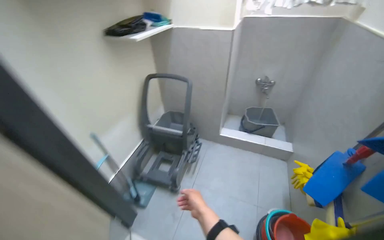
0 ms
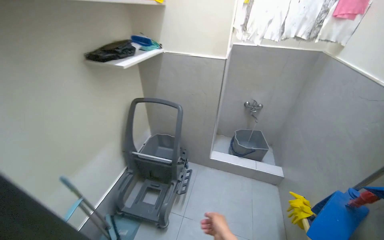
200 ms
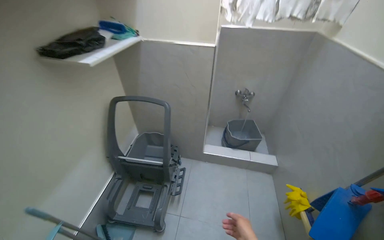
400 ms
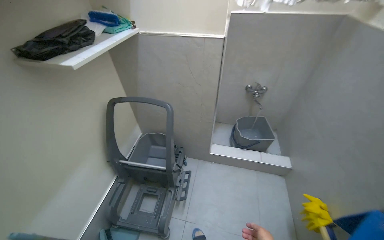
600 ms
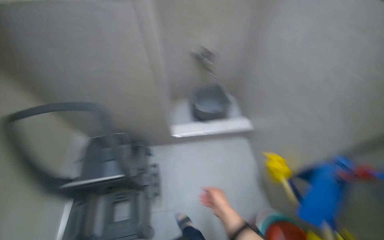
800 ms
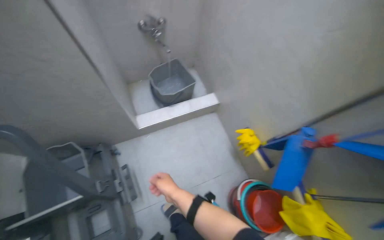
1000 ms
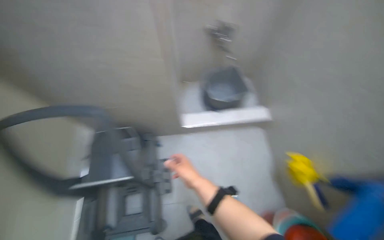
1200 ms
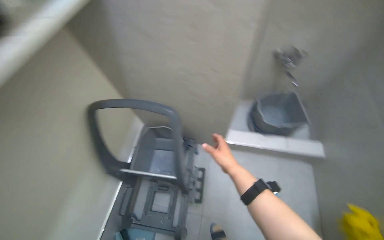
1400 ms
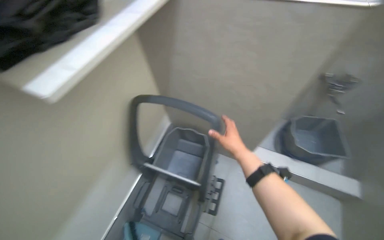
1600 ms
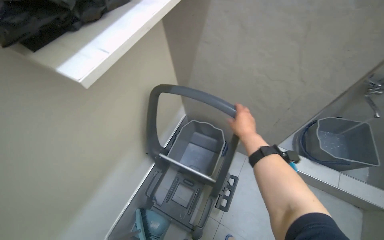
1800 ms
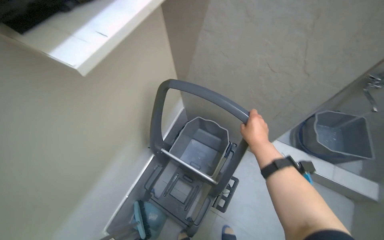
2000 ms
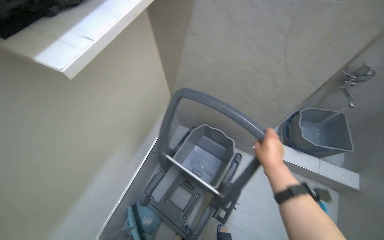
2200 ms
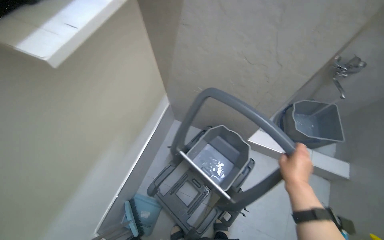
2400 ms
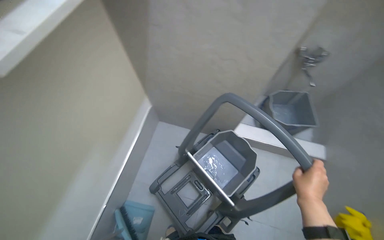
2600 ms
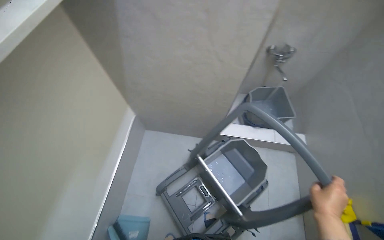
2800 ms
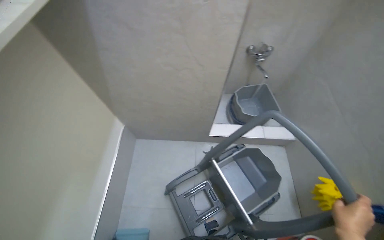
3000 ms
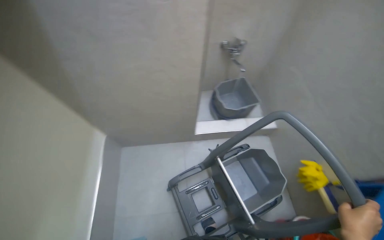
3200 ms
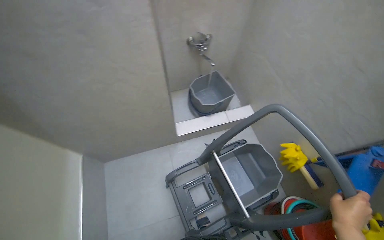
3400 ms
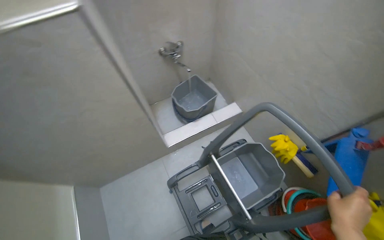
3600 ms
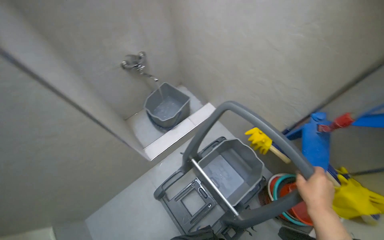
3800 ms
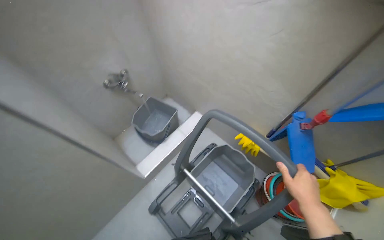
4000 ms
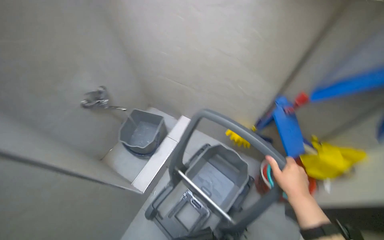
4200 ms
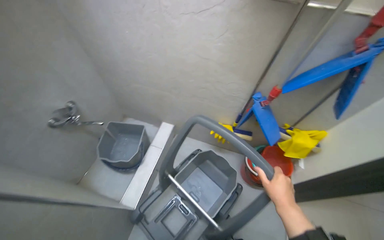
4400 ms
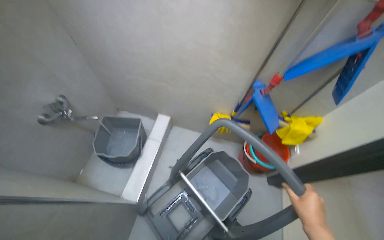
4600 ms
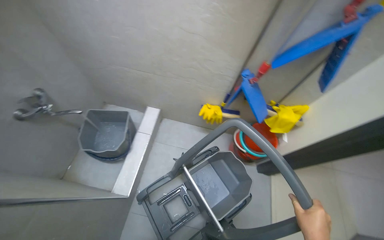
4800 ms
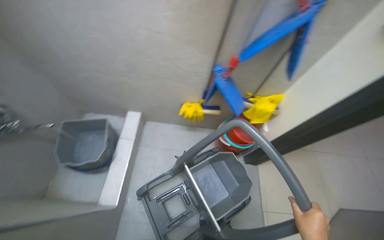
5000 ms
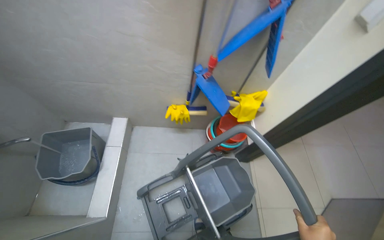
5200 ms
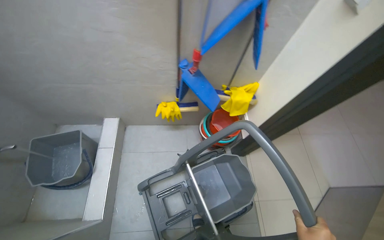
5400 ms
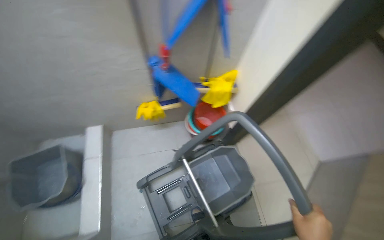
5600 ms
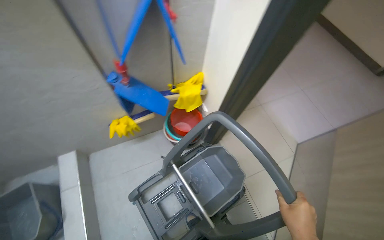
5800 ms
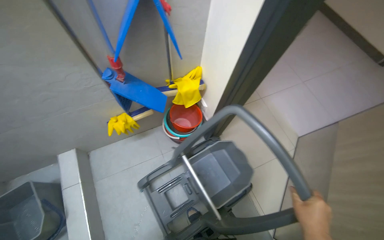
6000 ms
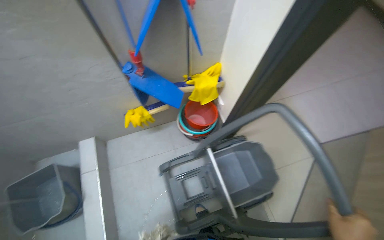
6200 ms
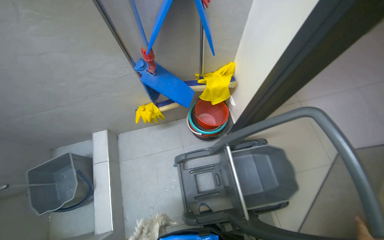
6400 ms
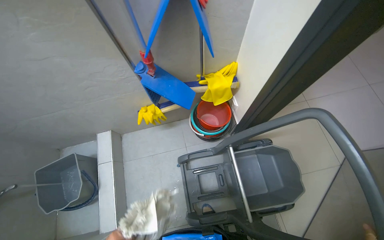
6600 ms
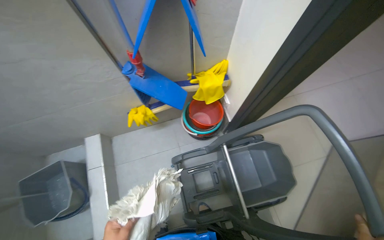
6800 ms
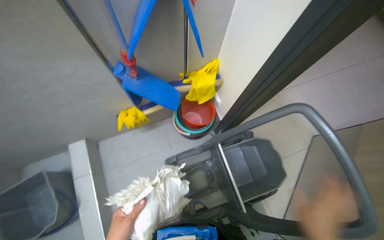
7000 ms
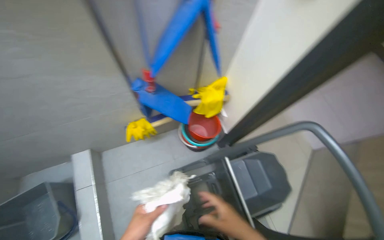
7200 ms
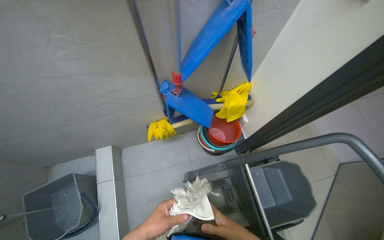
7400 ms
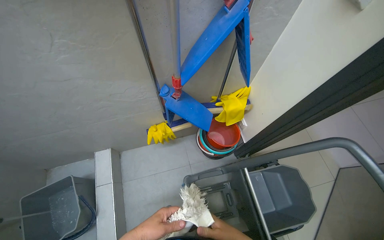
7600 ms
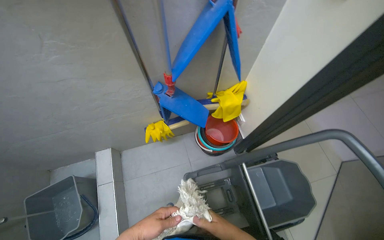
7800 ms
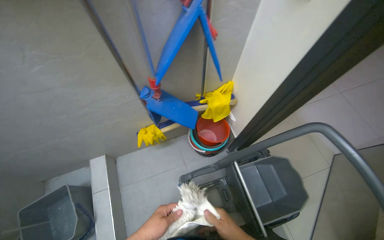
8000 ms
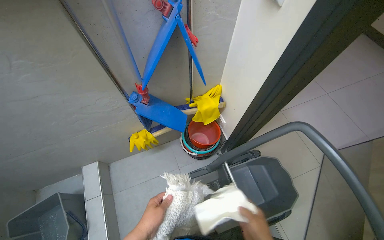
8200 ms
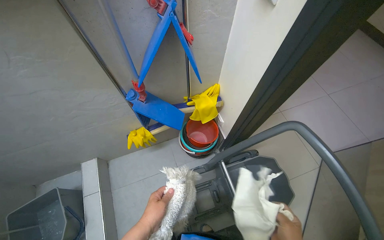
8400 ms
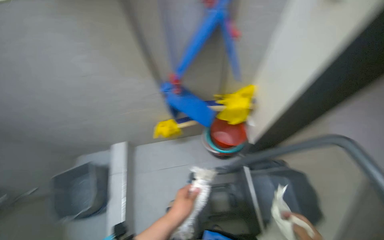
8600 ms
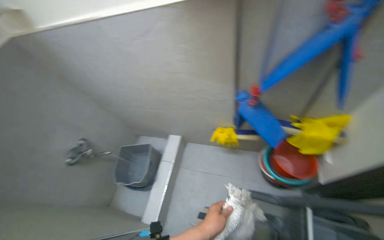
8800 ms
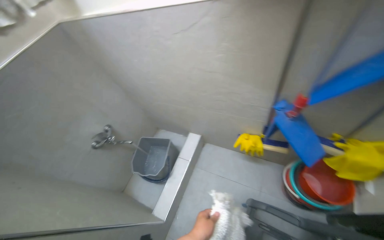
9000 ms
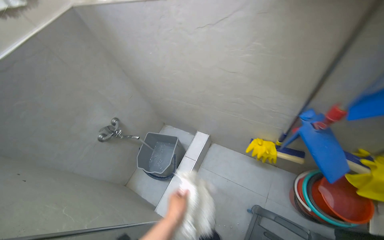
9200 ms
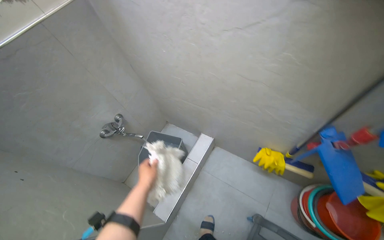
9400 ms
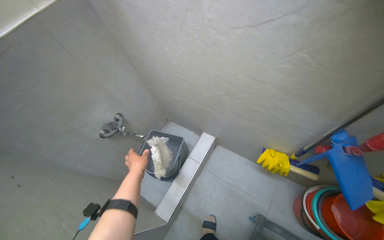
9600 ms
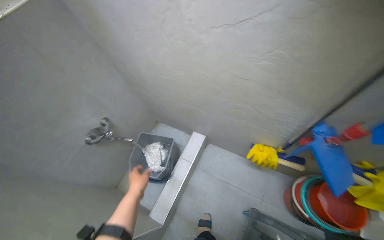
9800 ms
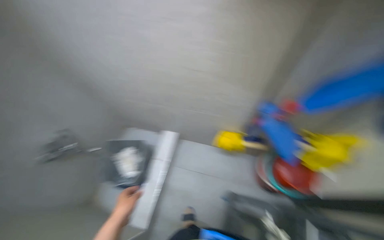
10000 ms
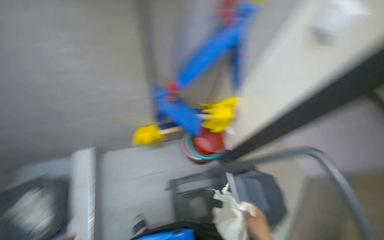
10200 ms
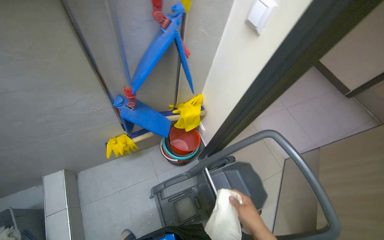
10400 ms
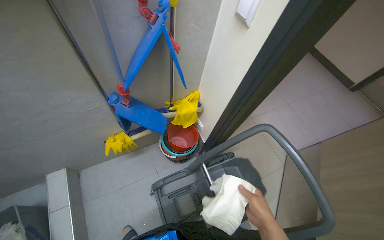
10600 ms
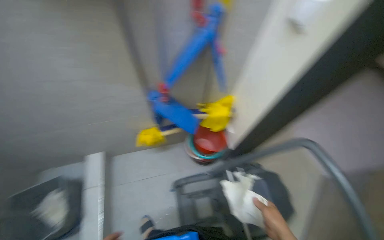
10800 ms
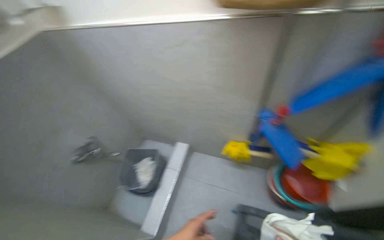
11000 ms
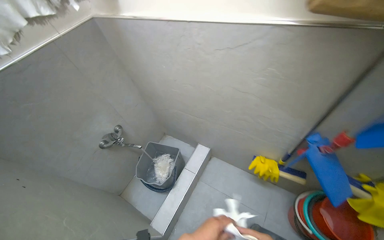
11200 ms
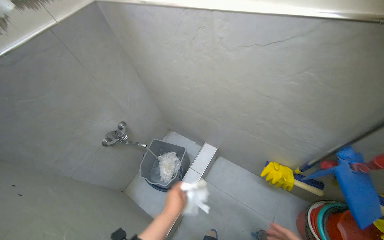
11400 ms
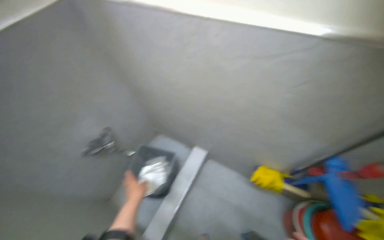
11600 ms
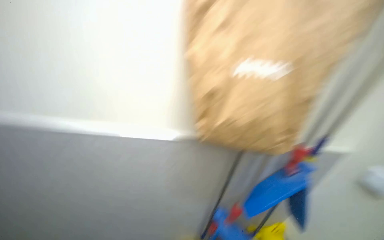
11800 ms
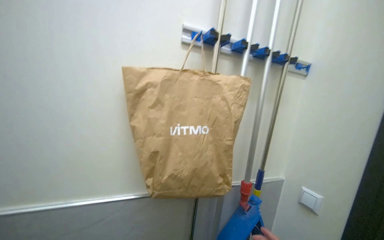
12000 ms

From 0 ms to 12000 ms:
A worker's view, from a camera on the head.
Job: preparing cleaning supplies.
The whole recording: Assembling cleaning cart and supplies. The worker assembles a cleaning cart, adding cloths, liquids, water, and various cleaning tools.
From 0 ms to 1600 ms: The camera travels approximately 70 cm. The view tilts approximately 15 degrees downward.
From 1600 ms to 3000 ms: The wearer's head swings approximately 20 degrees to the right. The right hand heads down the picture, nearer to the camera and to the right, covering about 50 cm.
From 3000 ms to 4400 ms: The head rotates approximately 75 degrees to the right.
From 4400 ms to 6000 ms: The wearer looks about 40 degrees further to the right. The view tilts roughly 15 degrees downward.
From 7600 ms to 9000 ms: The wearer's head swings some 40 degrees to the left.
From 9000 ms to 10400 ms: The head turns to the right by roughly 55 degrees.
From 10400 ms to 12000 ms: The camera pitches upward, by approximately 40 degrees.

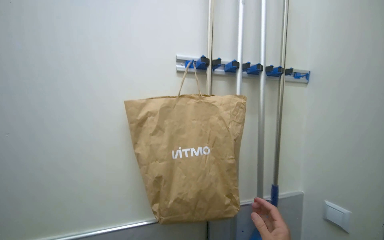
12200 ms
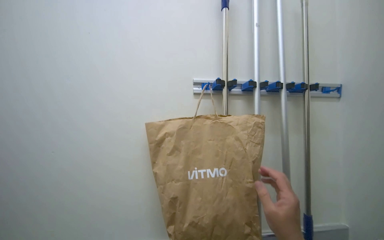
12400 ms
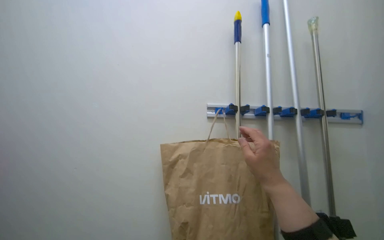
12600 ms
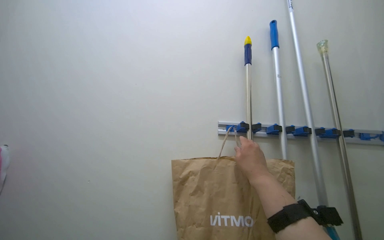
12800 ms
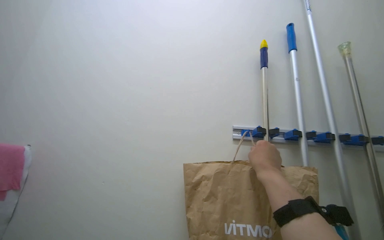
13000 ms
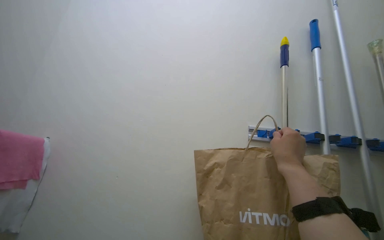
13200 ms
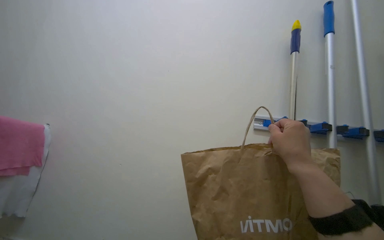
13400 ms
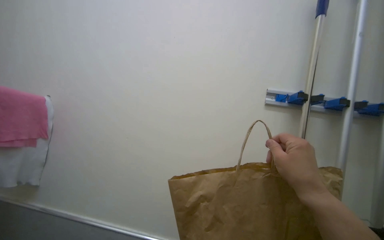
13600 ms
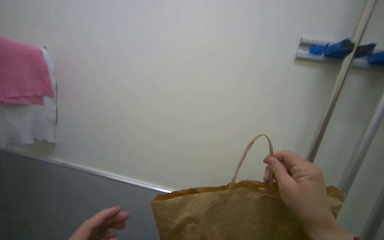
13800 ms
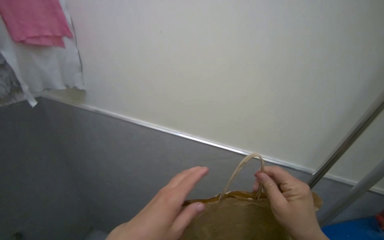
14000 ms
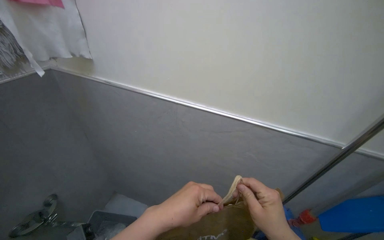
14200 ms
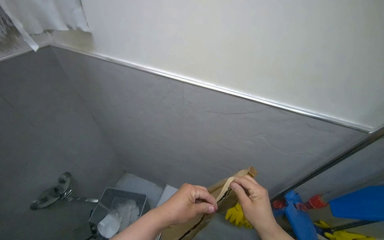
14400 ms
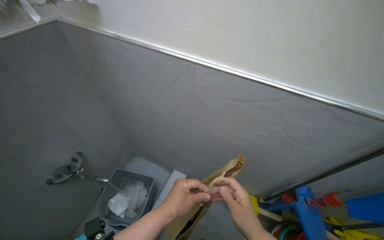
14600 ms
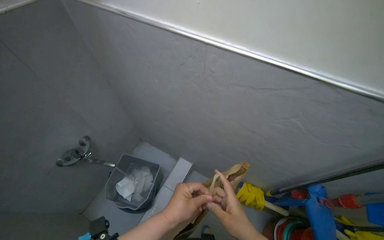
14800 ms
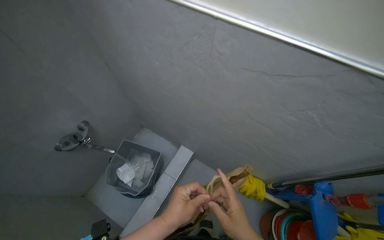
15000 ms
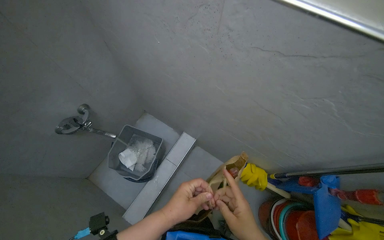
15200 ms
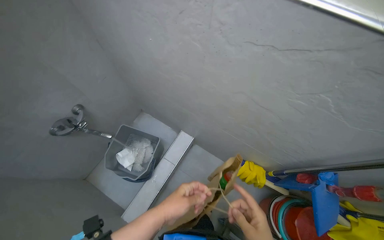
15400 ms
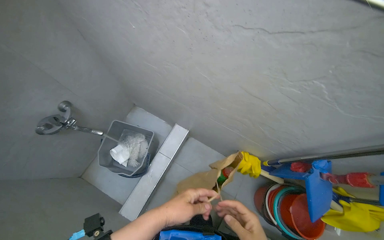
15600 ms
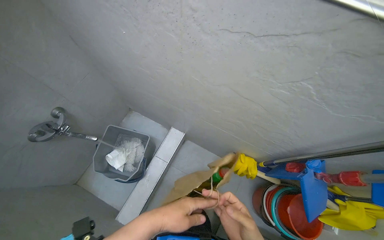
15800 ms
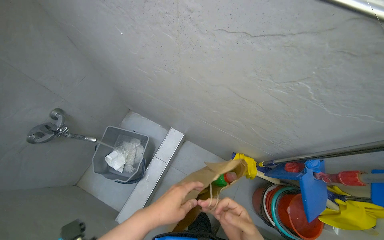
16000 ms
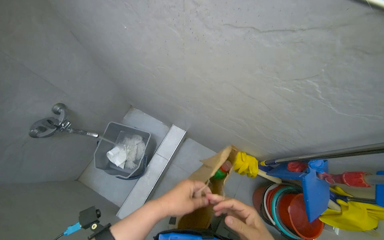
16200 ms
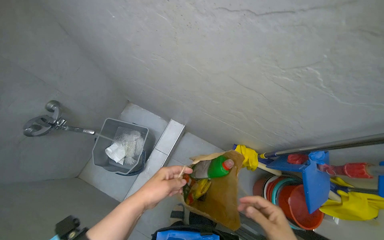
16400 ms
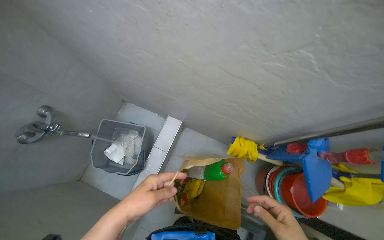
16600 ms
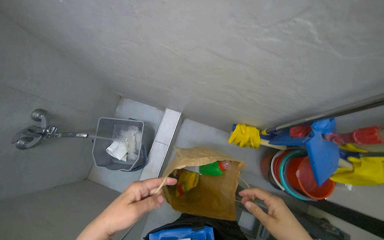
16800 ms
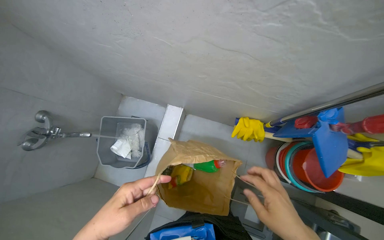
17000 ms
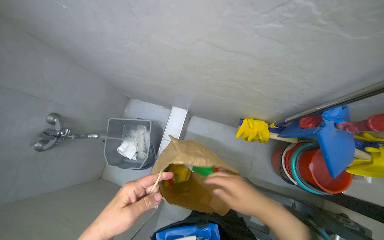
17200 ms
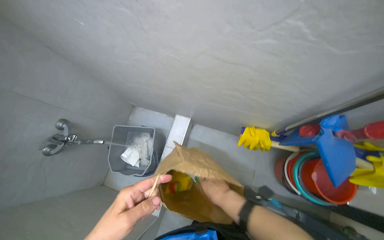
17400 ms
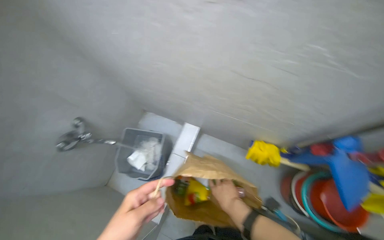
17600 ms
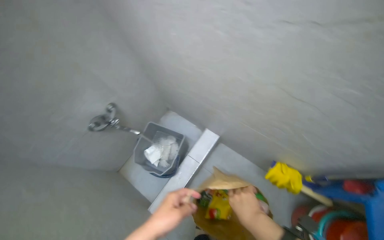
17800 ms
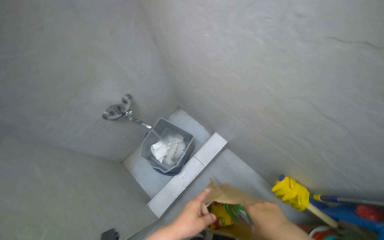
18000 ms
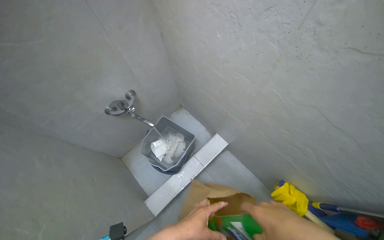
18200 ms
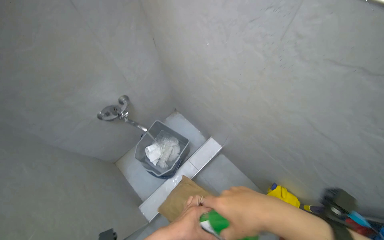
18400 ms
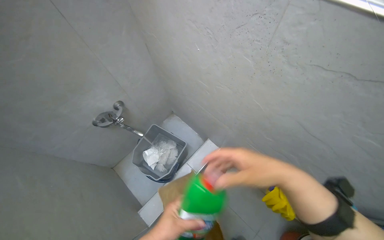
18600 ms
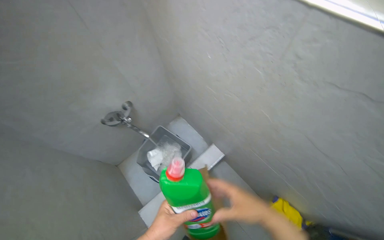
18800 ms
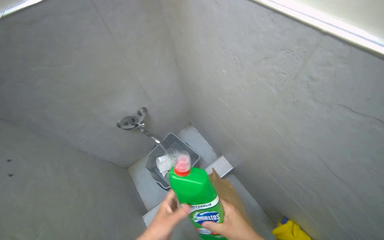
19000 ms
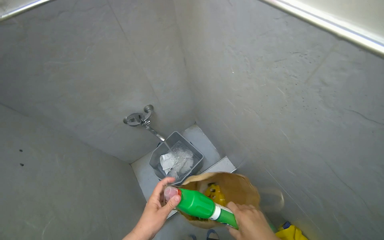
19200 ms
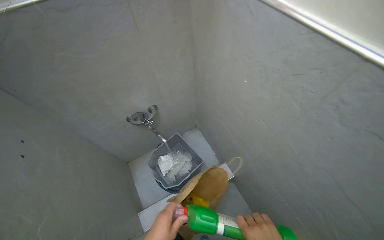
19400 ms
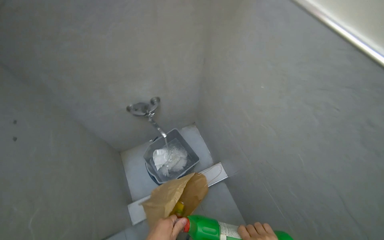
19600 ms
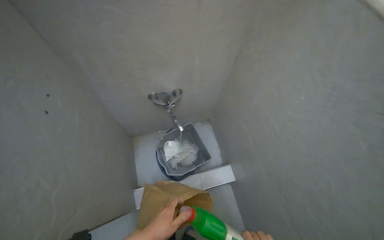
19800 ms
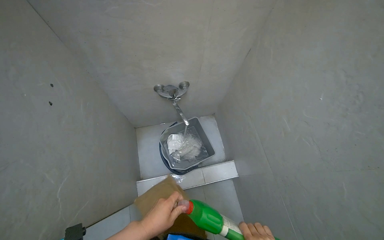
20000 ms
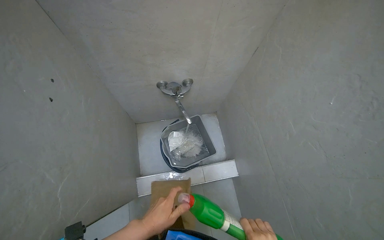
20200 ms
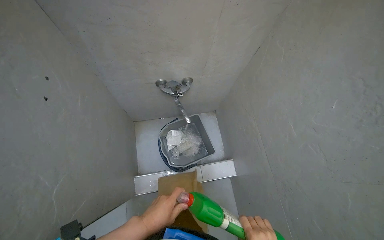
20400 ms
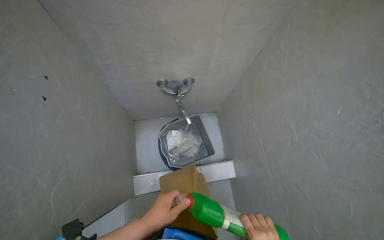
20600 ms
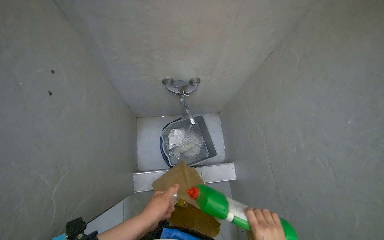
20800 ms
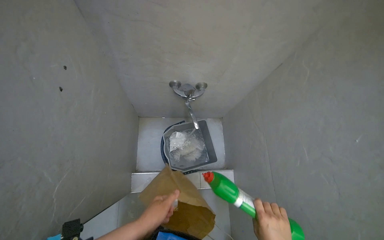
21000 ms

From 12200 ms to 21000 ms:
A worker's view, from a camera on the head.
Job: preparing cleaning supplies.
The whole recording: Assembling cleaning cart and supplies. The worker assembles a cleaning cart, adding cloths, liquids, water, and various cleaning tools.
From 12200 ms to 13600 ms: The camera is aimed approximately 25 degrees further to the left.
From 13600 ms to 15200 ms: The wearer's head swings about 25 degrees to the left. The camera pitches downward, by some 55 degrees.
From 16600 ms to 18000 ms: The wearer looks about 25 degrees further to the left.
